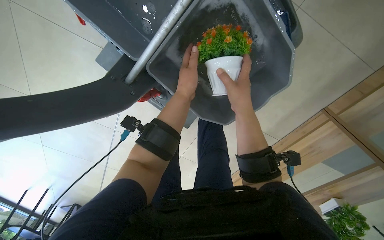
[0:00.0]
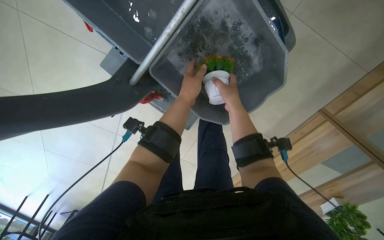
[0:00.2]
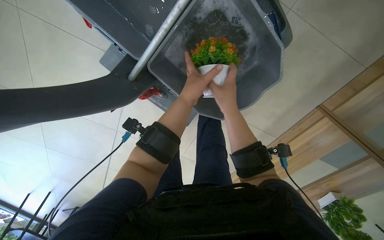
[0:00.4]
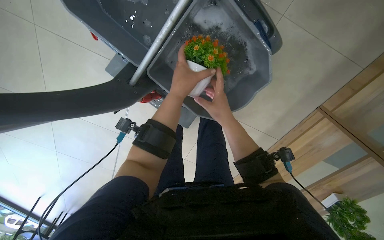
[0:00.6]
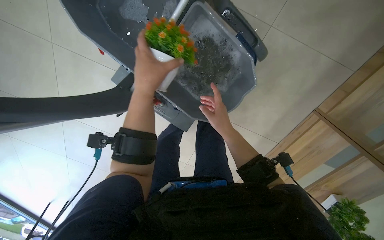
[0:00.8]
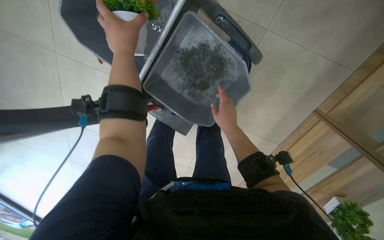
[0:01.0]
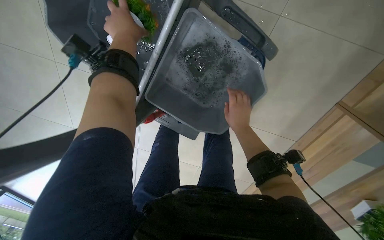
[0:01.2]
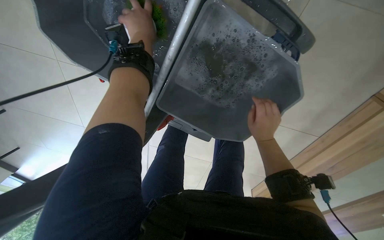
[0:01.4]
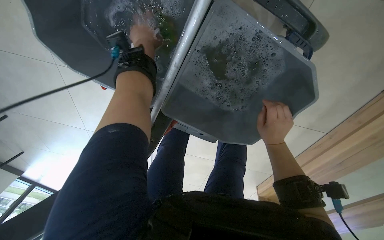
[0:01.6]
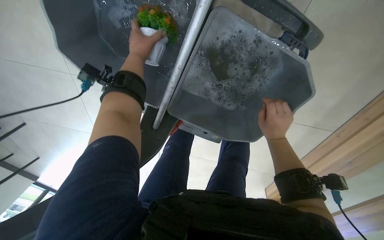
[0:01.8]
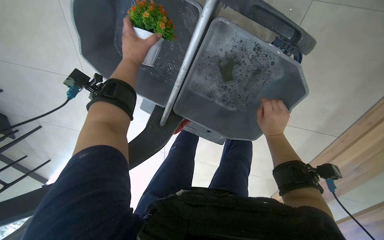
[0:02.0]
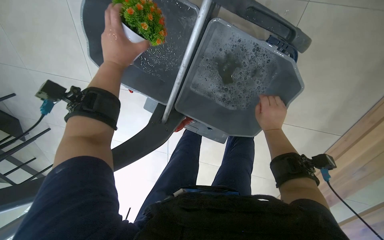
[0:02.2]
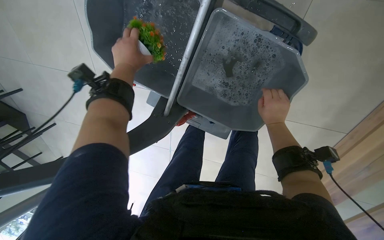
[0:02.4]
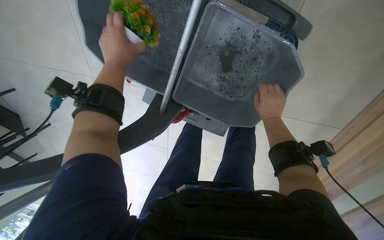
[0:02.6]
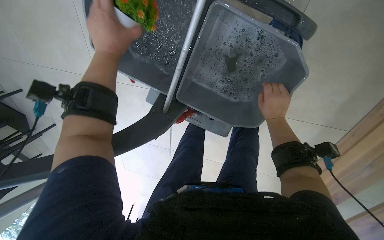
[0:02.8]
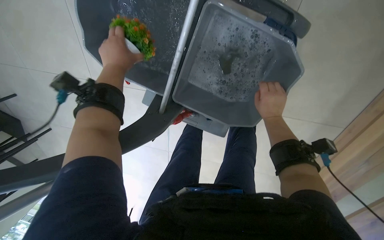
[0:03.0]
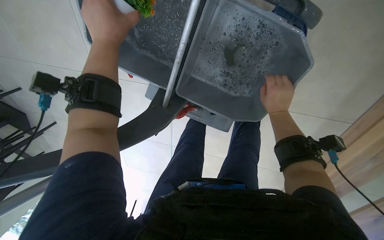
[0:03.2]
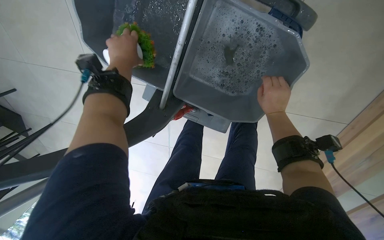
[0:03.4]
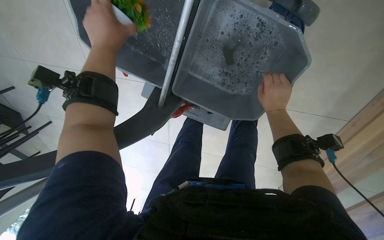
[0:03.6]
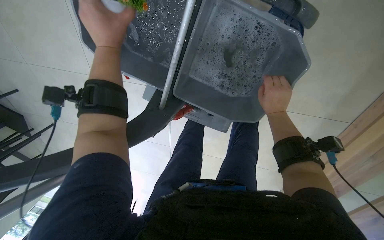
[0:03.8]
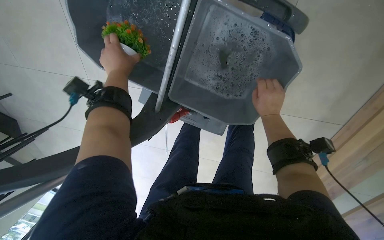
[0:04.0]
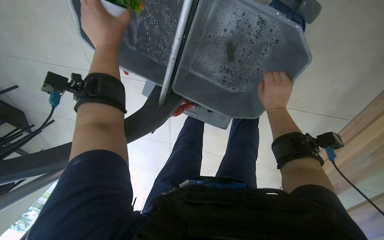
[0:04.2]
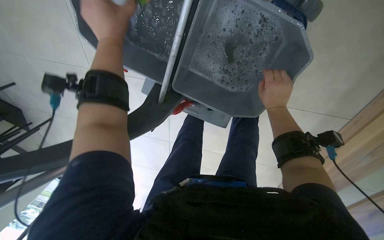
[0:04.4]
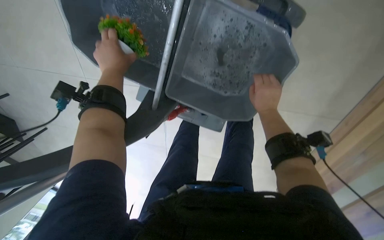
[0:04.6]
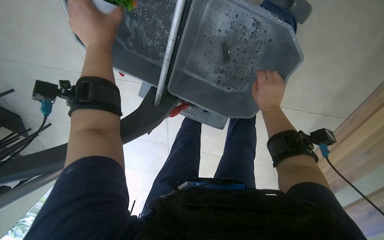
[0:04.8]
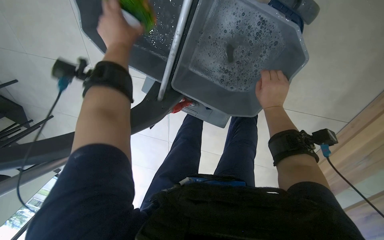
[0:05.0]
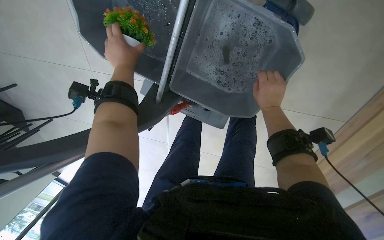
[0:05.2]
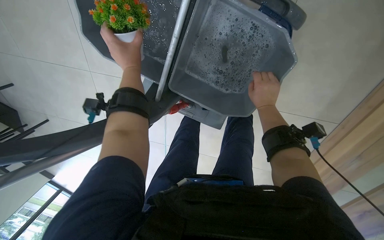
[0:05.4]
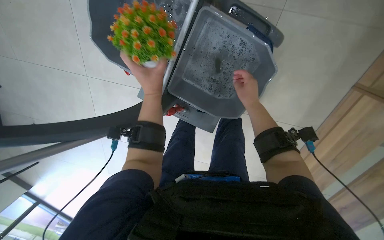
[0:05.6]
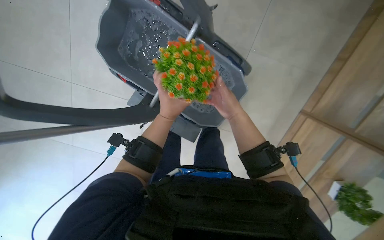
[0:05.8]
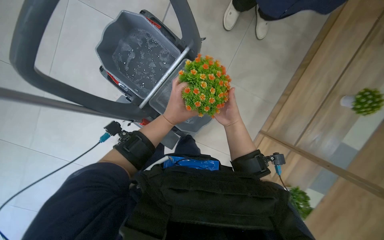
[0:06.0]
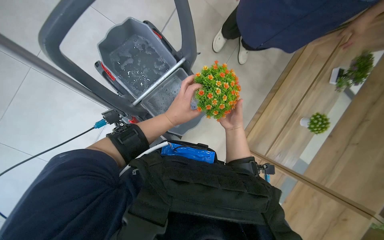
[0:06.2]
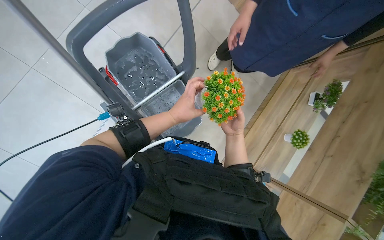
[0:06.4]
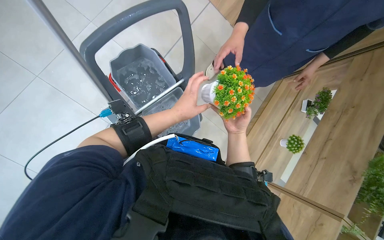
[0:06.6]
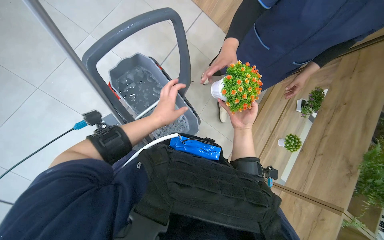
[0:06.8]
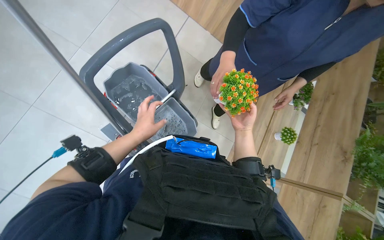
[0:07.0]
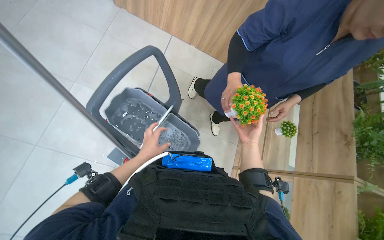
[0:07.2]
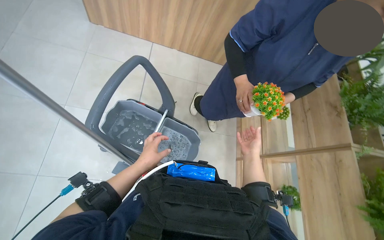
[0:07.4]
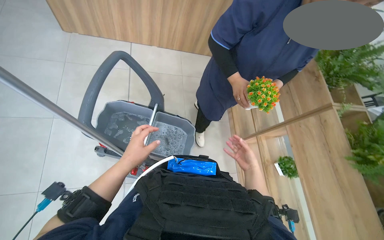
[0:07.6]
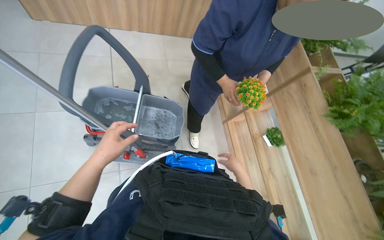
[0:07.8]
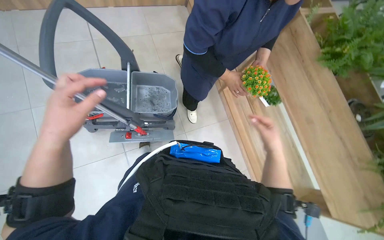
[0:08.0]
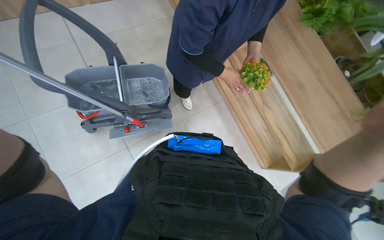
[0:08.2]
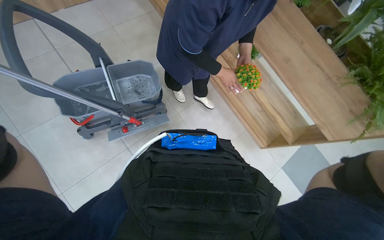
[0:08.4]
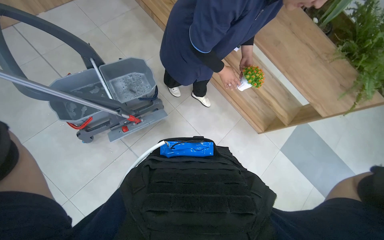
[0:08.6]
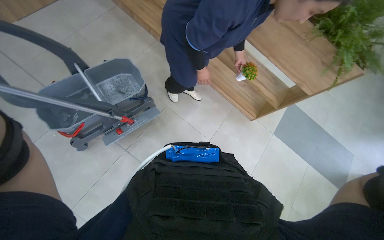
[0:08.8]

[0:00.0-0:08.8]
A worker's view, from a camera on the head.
Job: wiping surfaces.
The whole recording: Washing potted plants. The worker washes potted plants in a bucket of water.
0:00.0 to 0:01.4: The right hand shifts roughly 15 cm farther from the camera and to the right. The left hand is displaced up the picture and to the left by about 30 cm.
0:01.4 to 0:03.0: The left hand is displaced down the picture and to the left by some 15 cm, and goes nearer to the camera and returns, approximately 20 cm each way.
0:03.0 to 0:04.4: The left hand moves nearer and farther over roughly 10 cm, changing direction 4 times.
0:04.4 to 0:05.8: The wearer looks about 15 degrees further upward. The right hand goes approximately 15 cm to the left; the left hand heads down the picture and to the right, covering roughly 25 cm.
0:05.8 to 0:07.4: The head travels some 40 cm. The head turns to the right by some 35 degrees. The view tilts some 30 degrees upward.
0:07.4 to 0:08.8: The camera travels roughly 40 cm. The head turns to the right by approximately 60 degrees. The view tilts about 20 degrees downward.

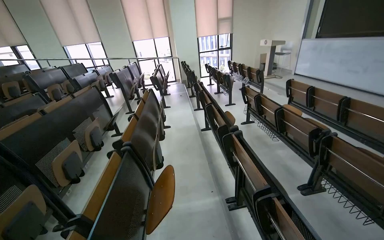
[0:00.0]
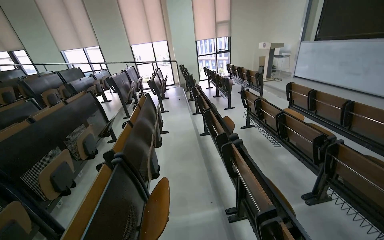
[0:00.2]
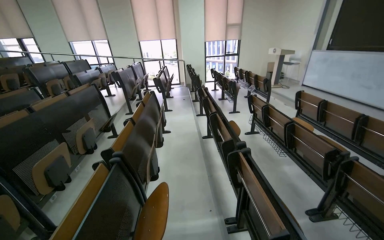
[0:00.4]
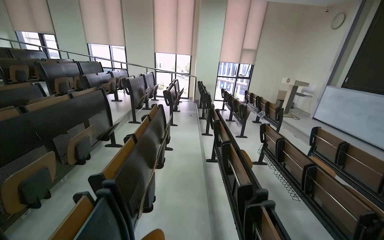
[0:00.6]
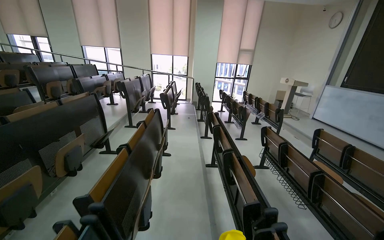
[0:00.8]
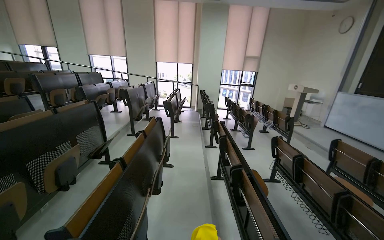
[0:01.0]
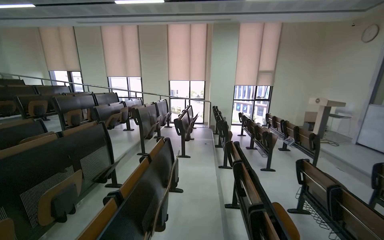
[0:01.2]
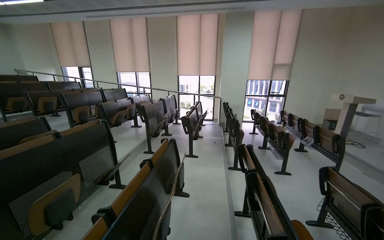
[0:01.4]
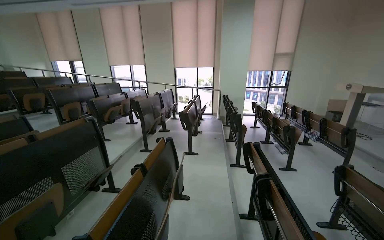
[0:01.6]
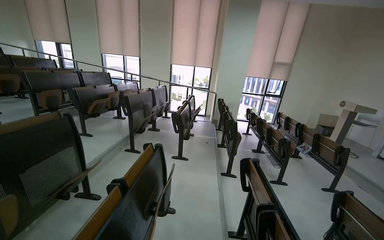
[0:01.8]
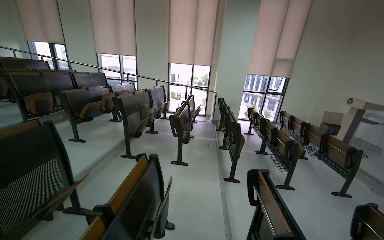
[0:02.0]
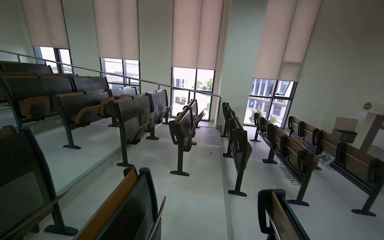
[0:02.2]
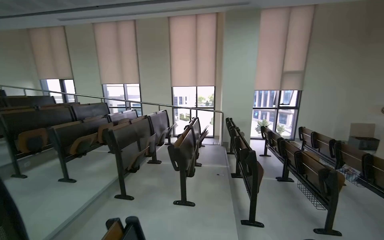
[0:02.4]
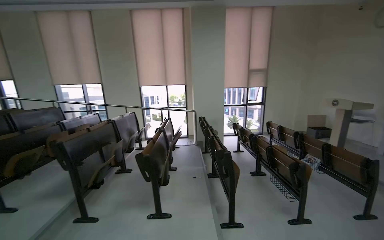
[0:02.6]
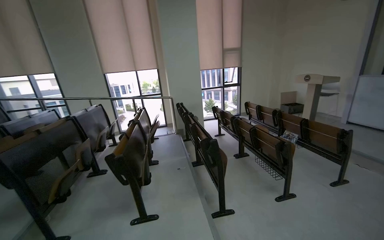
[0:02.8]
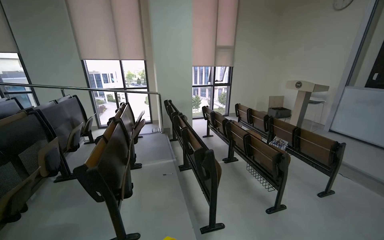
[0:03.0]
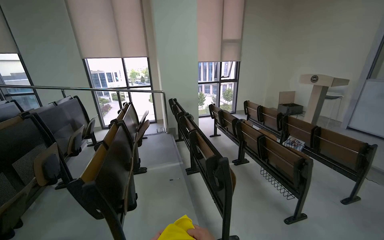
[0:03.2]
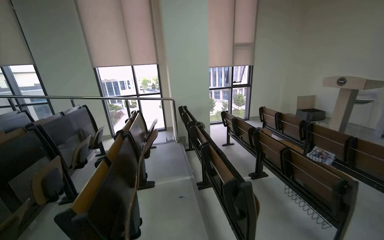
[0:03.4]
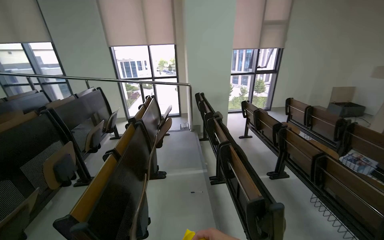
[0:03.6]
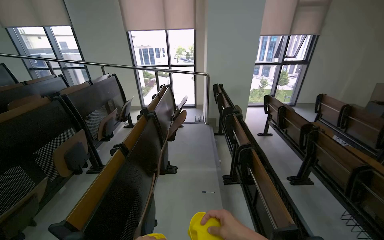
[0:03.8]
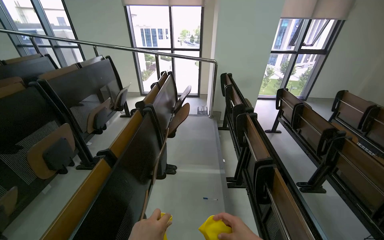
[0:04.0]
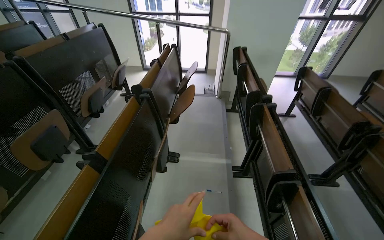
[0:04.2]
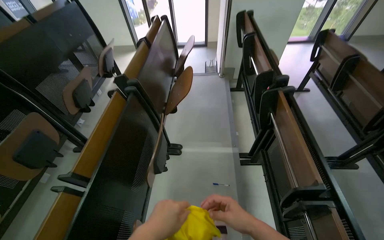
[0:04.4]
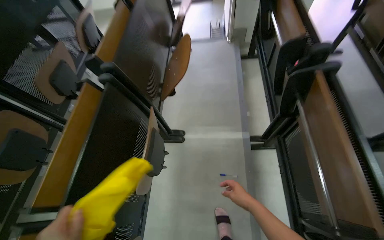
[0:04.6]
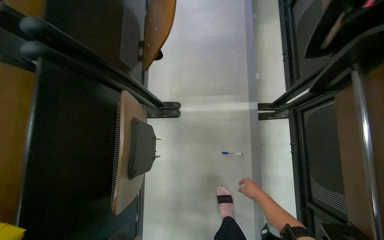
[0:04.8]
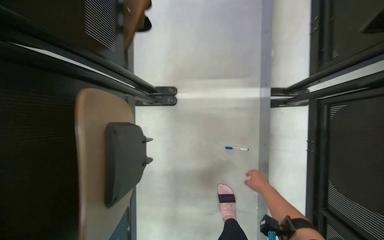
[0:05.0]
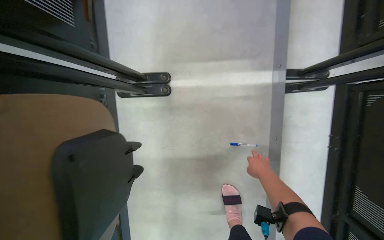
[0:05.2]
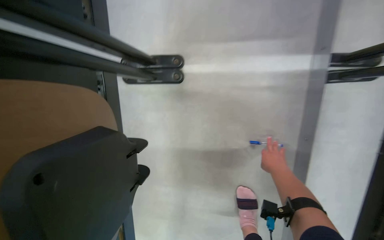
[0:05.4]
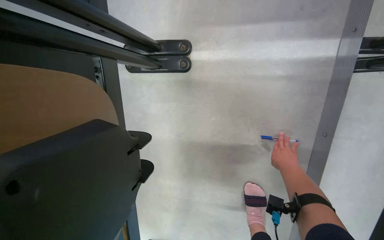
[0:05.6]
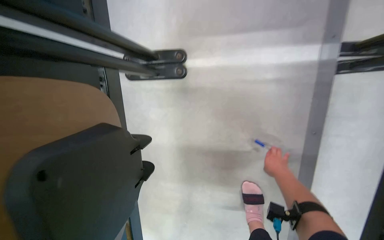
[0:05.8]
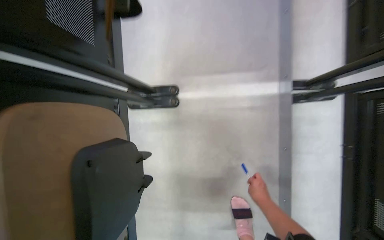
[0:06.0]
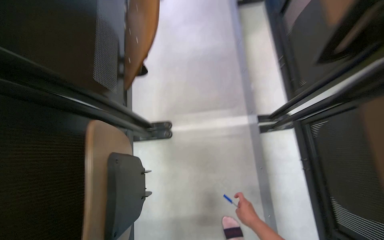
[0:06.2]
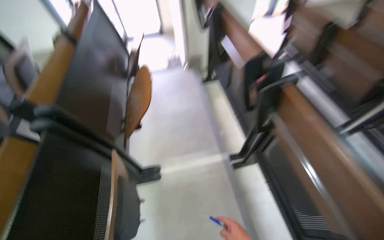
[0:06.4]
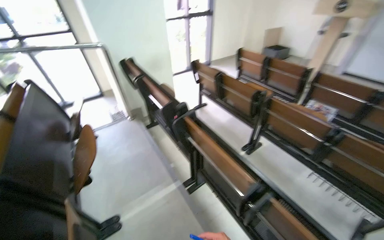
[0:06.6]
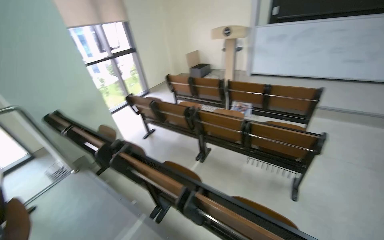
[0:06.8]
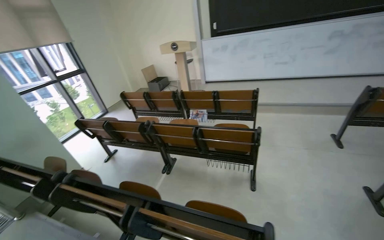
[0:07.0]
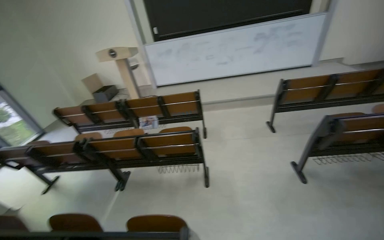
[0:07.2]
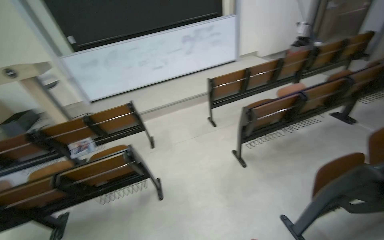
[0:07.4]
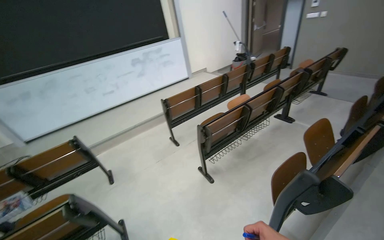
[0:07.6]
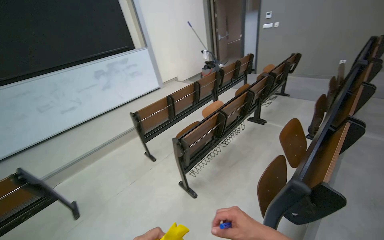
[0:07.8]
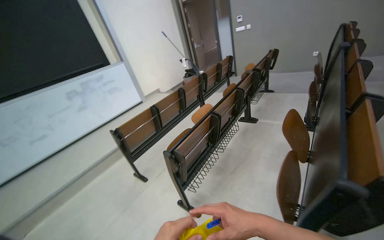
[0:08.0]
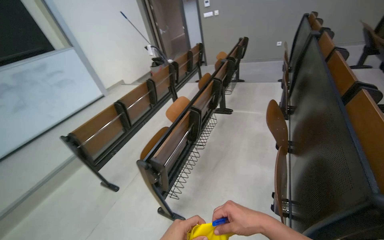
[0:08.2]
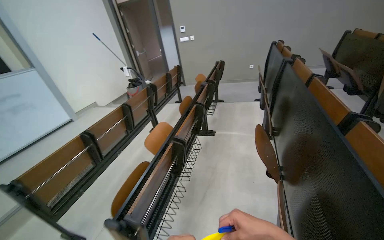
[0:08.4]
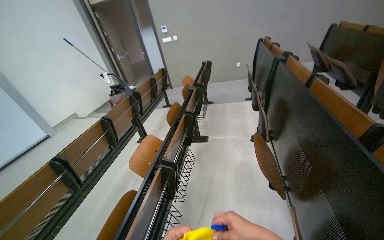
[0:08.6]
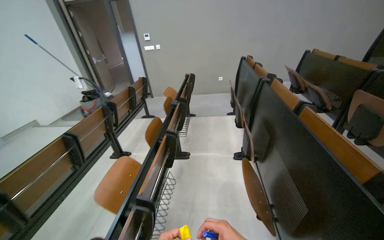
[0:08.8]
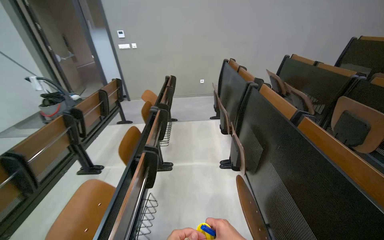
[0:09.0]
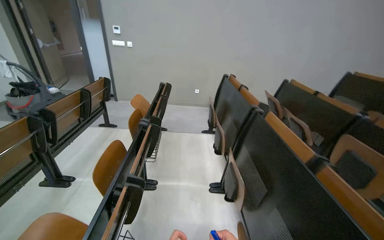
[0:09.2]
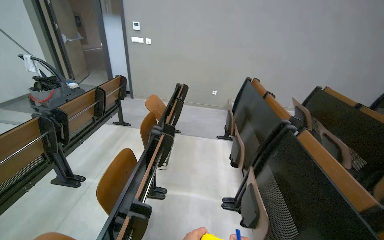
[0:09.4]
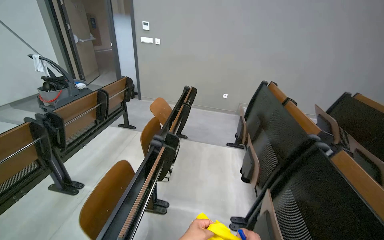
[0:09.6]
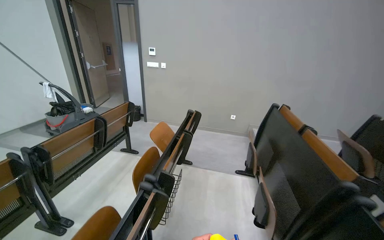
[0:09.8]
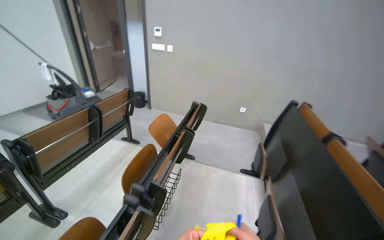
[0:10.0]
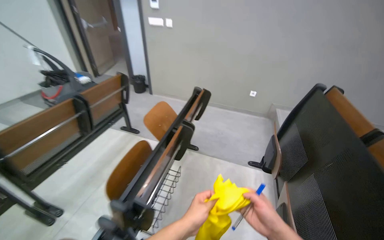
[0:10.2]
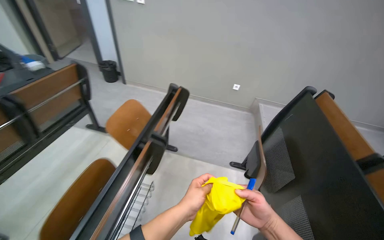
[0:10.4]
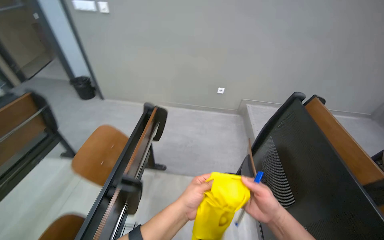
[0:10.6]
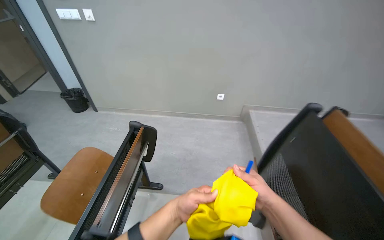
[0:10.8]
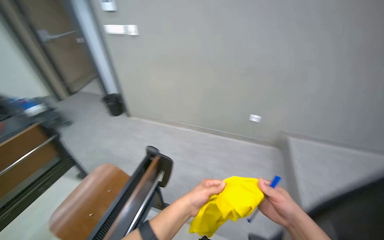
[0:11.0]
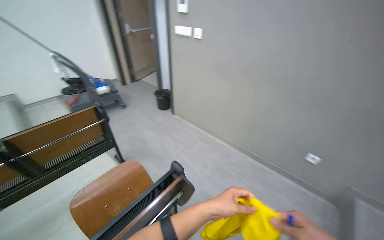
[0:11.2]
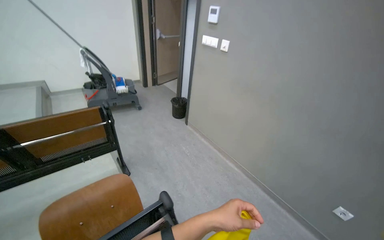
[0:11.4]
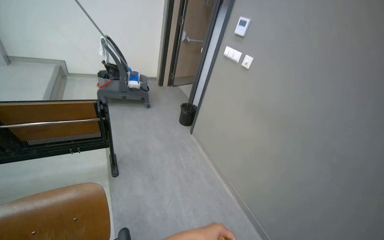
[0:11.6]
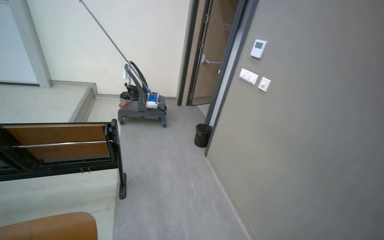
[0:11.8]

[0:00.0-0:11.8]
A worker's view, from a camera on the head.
Job: organizing items.
The whole recording: Collecting and storing cleaning supplies. The worker collects a yellow cloth and a pen, then places the pen into a cleaning cart.
0:00.0 to 0:01.4: The head travels roughly 1 m. The wearer looks about 15 degrees further to the left. The view tilts approximately 15 degrees upward.
0:01.4 to 0:03.0: The wearer moves about 1.5 m. The view pans to the right by approximately 25 degrees.
0:04.4 to 0:06.0: The head travels some 80 cm. The camera pitches downward, by roughly 40 degrees.
0:06.0 to 0:07.4: The wearer moves roughly 1.5 m. The head turns to the right by some 105 degrees. The view tips upward by approximately 65 degrees.
0:07.4 to 0:08.8: The camera travels roughly 1 m. The wearer's head swings approximately 65 degrees to the right. The view tilts some 20 degrees upward.
0:08.8 to 0:10.4: The camera is carried roughly 1.5 m.
0:10.4 to 0:11.8: The wearer moves some 1 m. The wearer's head swings roughly 60 degrees to the left. The view tilts approximately 15 degrees upward.
